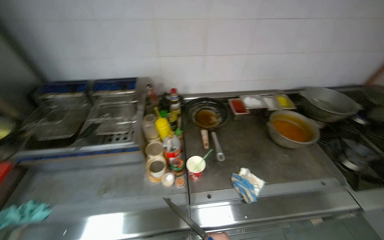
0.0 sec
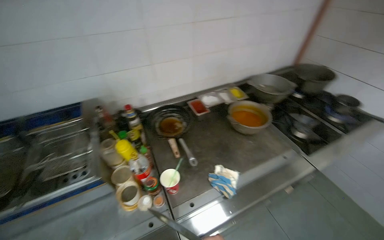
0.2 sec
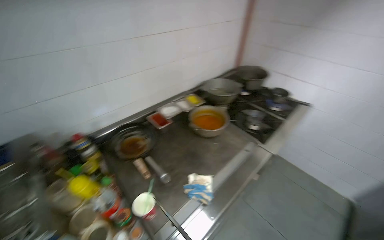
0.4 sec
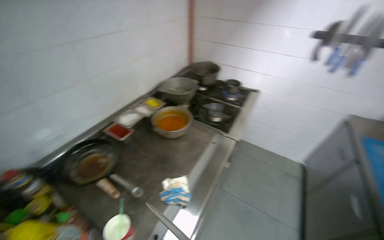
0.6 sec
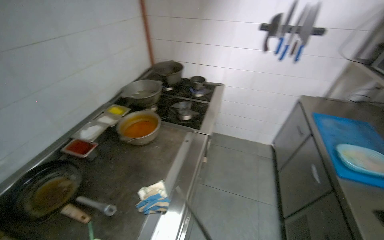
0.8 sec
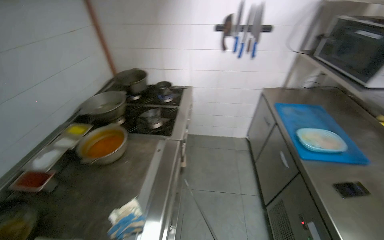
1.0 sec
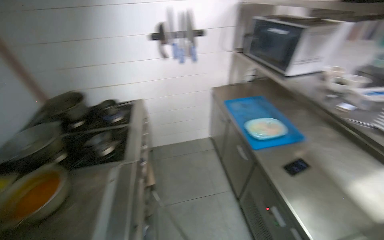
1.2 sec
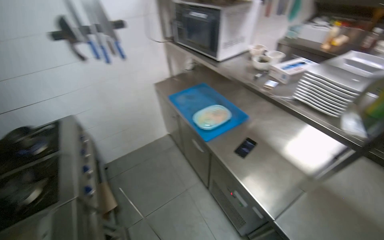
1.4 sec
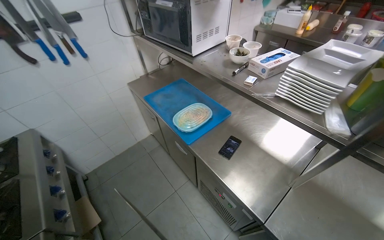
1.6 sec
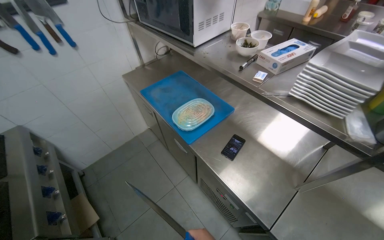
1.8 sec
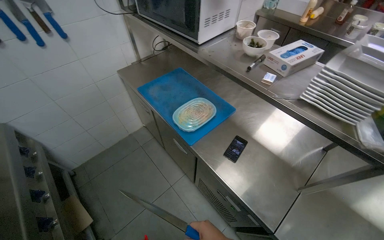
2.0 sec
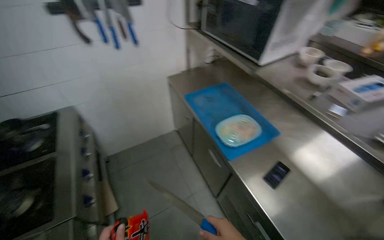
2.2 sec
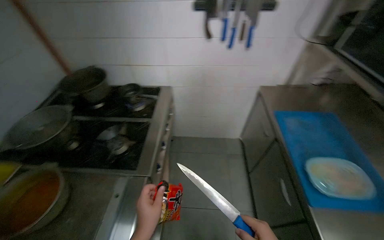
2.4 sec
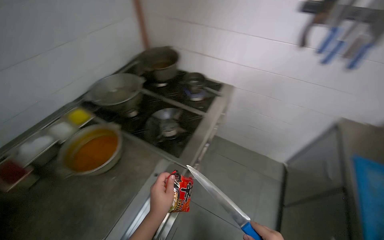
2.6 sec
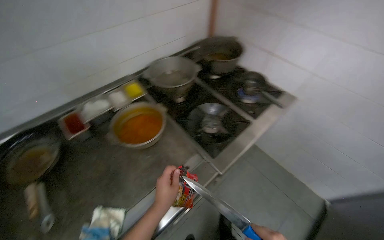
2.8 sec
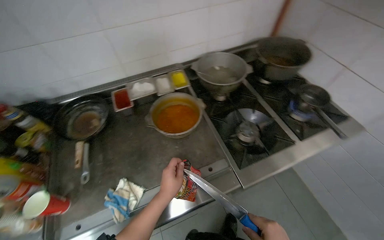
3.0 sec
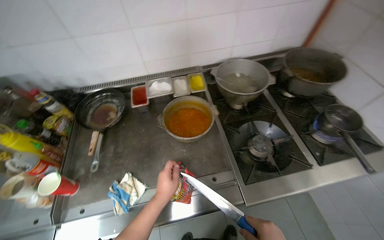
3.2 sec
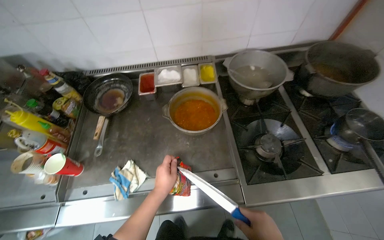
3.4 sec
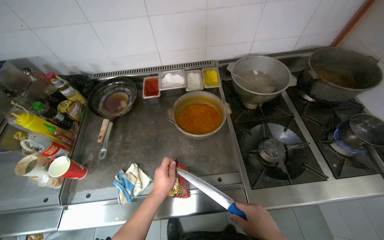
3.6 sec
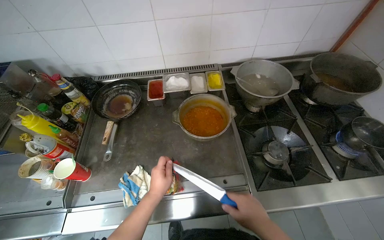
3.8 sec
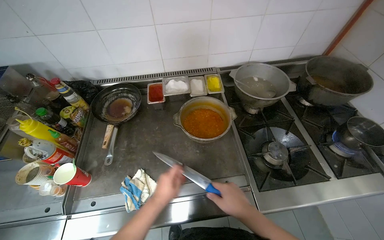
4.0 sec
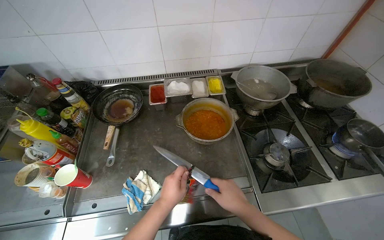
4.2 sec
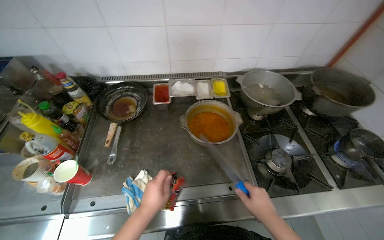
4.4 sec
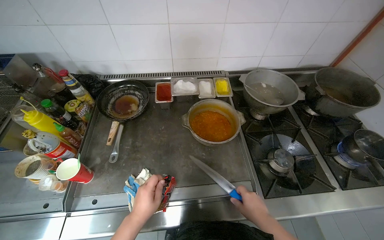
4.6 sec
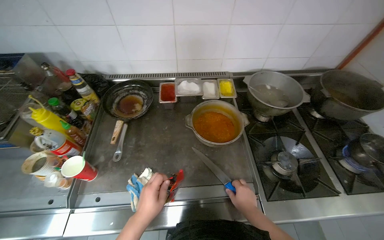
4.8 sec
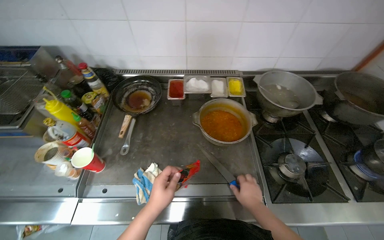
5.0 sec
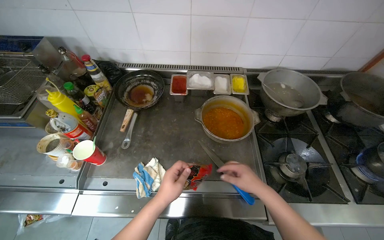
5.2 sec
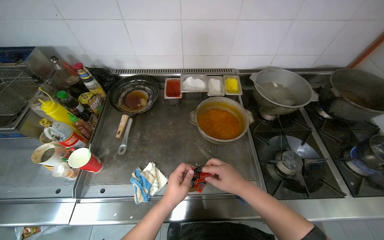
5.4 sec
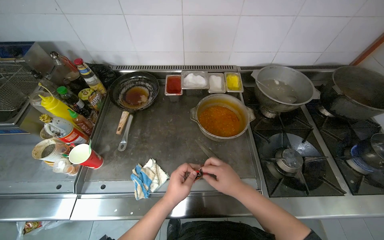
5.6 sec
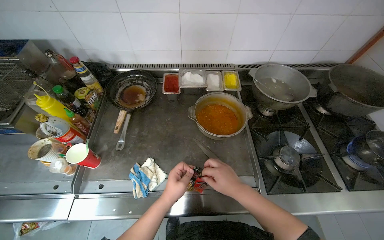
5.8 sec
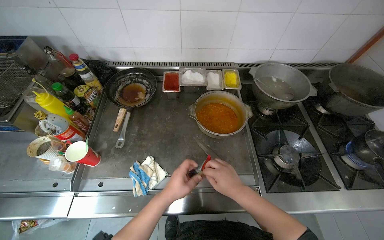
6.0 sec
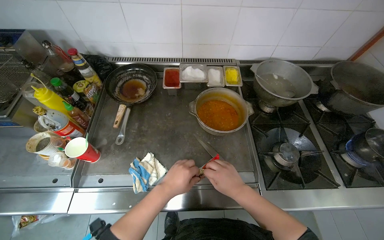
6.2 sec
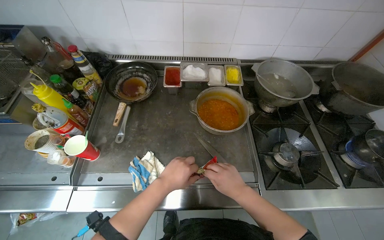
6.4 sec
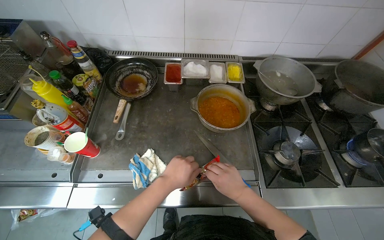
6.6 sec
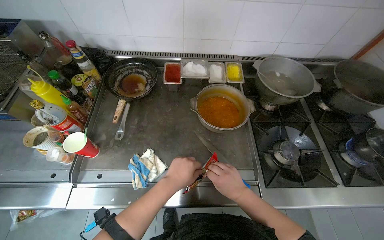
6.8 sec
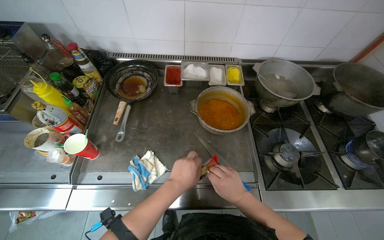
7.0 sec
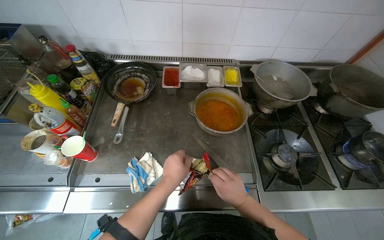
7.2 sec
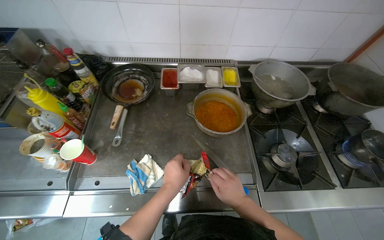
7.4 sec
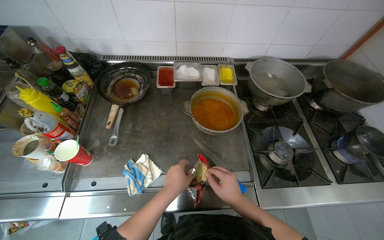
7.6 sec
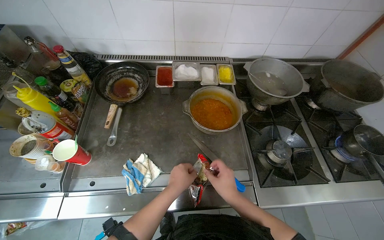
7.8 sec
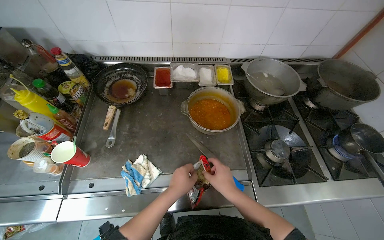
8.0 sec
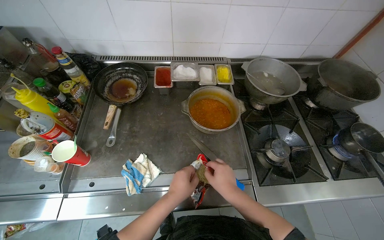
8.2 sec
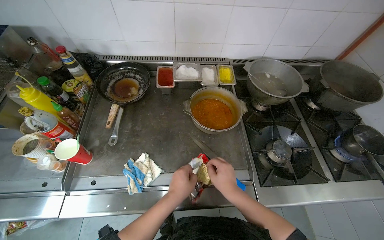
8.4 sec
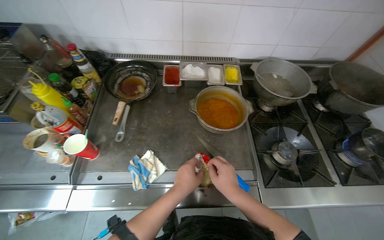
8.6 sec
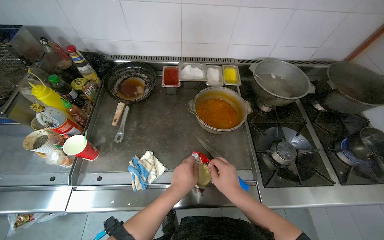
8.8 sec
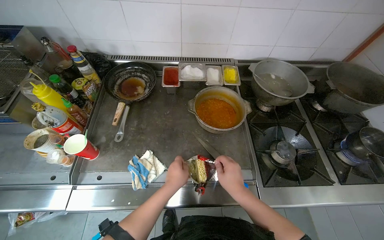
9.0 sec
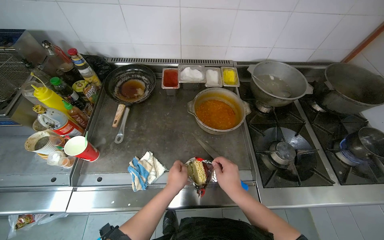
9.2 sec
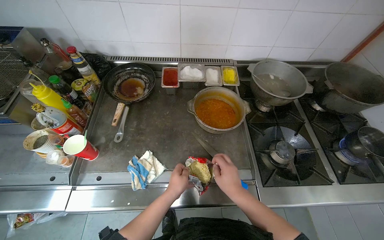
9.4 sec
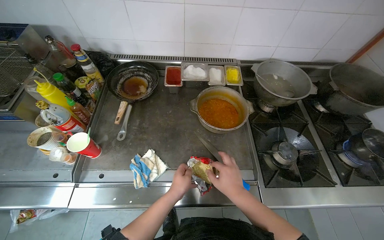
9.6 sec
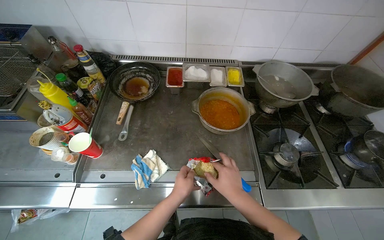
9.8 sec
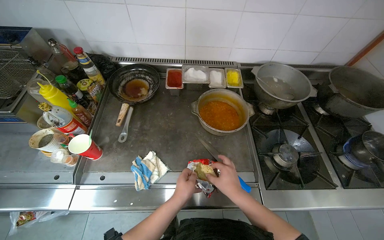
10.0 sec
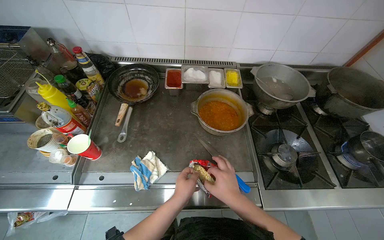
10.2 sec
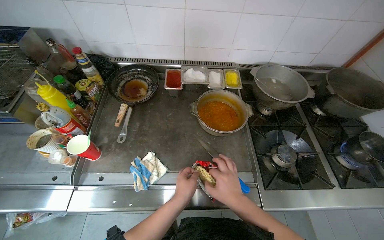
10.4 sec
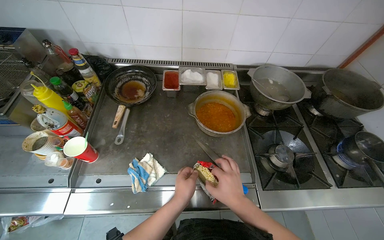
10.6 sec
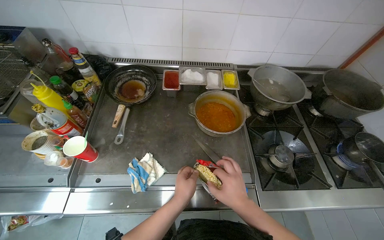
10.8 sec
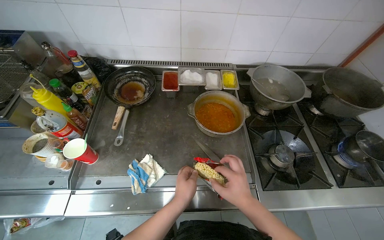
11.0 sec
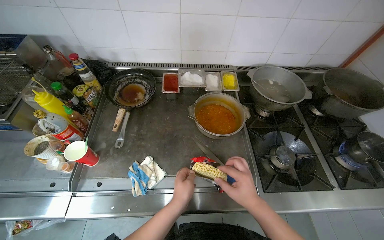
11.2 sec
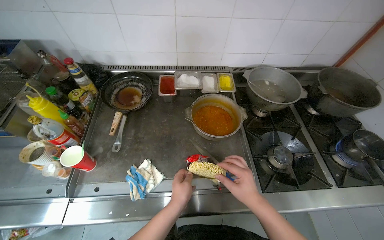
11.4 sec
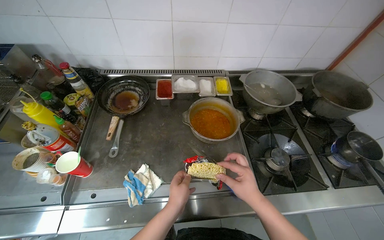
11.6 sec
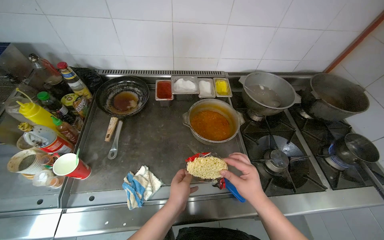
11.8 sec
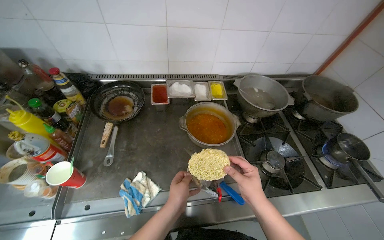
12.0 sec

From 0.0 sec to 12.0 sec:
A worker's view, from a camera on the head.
Job: cooking food.
The whole recording: Preparing instant noodles. The worker sets up a pot on the stove, adds instant noodles, and seasons them.
From 0.0 sec to 1.6 sec: The head travels some 60 cm. The wearer's head swings approximately 125 degrees to the right.
From 1.6 sec to 3.0 sec: The camera is carried approximately 60 cm. The wearer looks some 105 degrees further to the left.
From 4.4 sec to 6.0 sec: The right hand shifts roughly 10 cm to the left.
From 6.0 sec to 12.0 sec: The hands work in one place, with small movements.

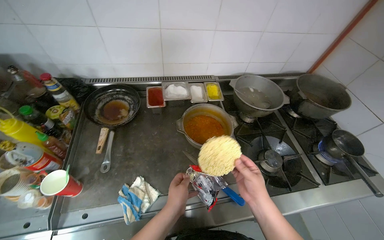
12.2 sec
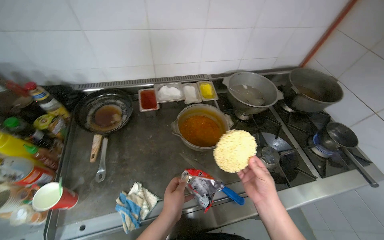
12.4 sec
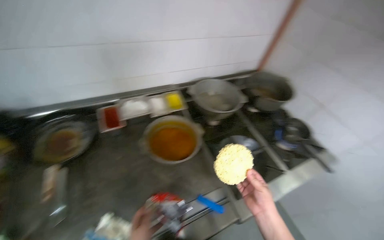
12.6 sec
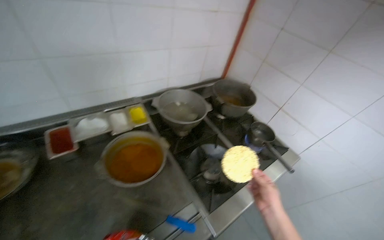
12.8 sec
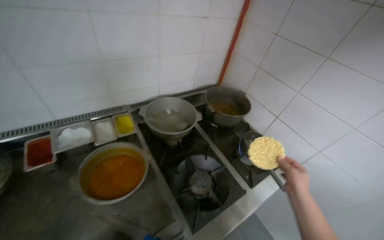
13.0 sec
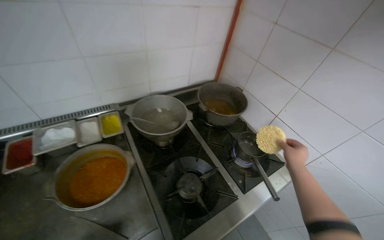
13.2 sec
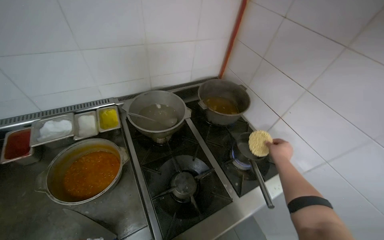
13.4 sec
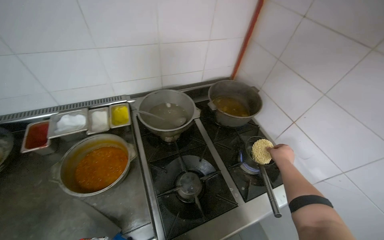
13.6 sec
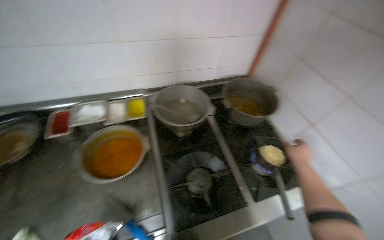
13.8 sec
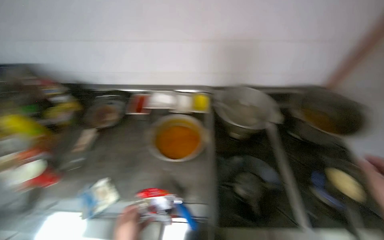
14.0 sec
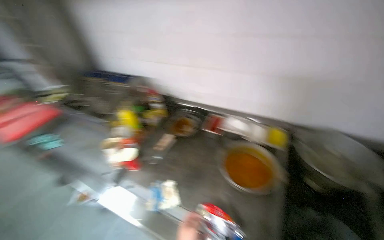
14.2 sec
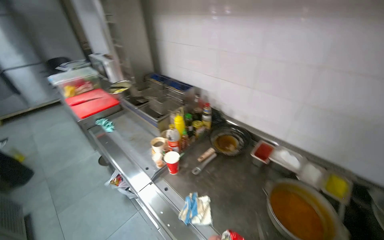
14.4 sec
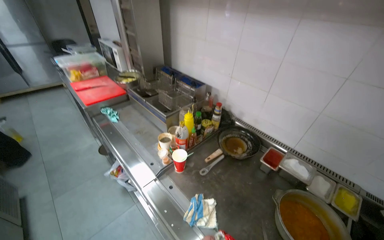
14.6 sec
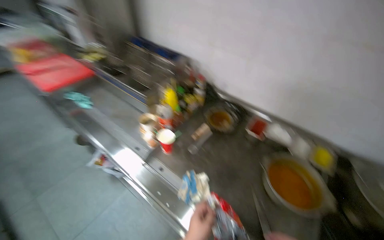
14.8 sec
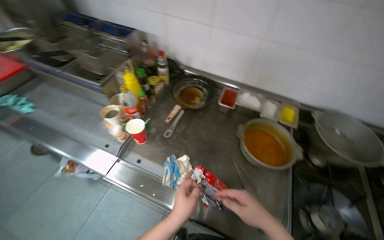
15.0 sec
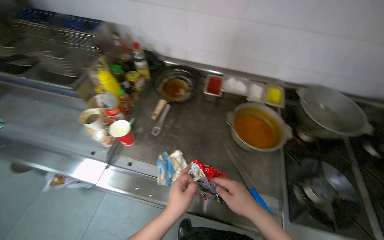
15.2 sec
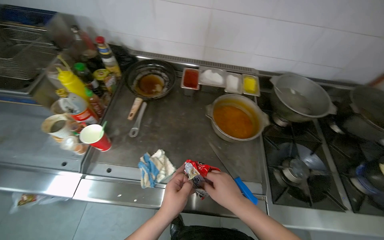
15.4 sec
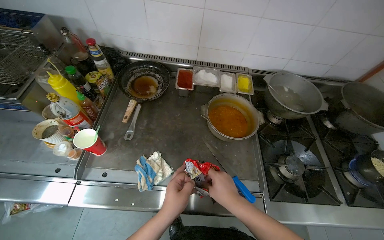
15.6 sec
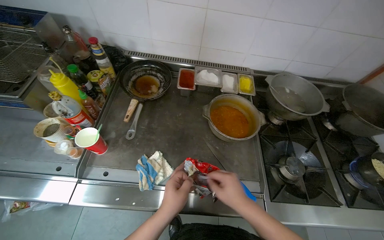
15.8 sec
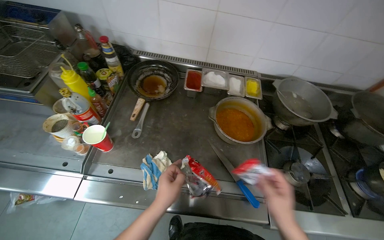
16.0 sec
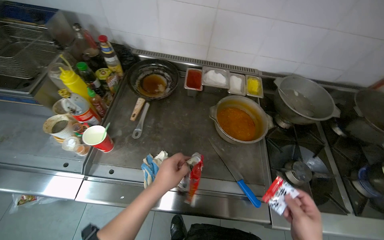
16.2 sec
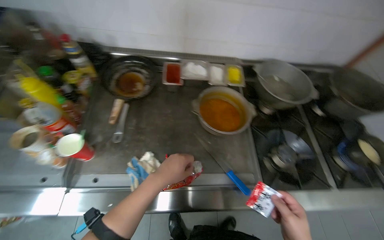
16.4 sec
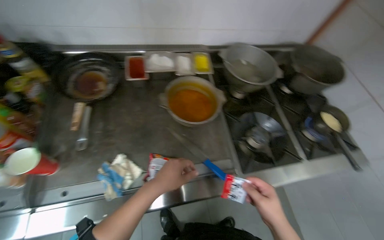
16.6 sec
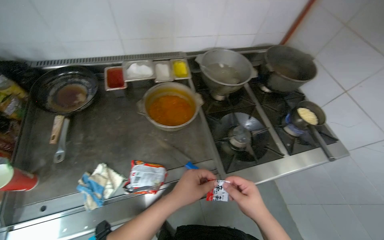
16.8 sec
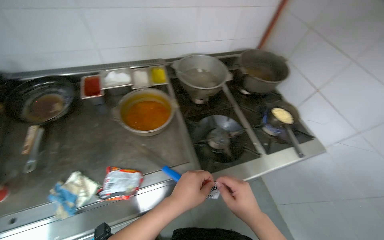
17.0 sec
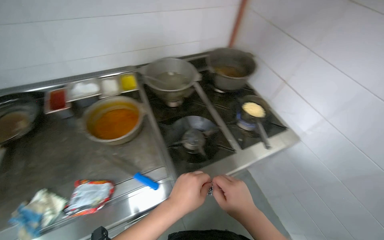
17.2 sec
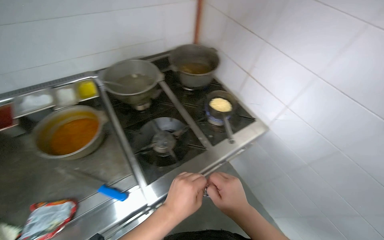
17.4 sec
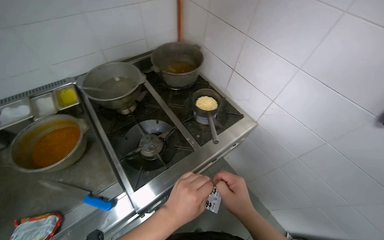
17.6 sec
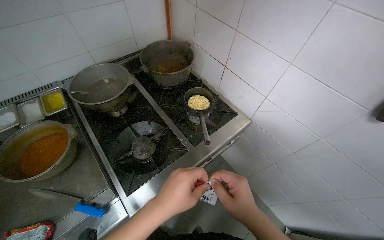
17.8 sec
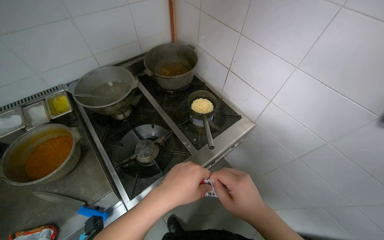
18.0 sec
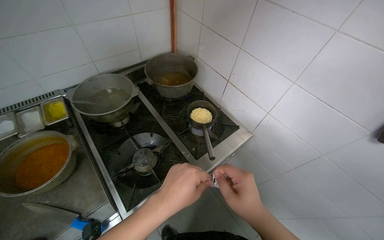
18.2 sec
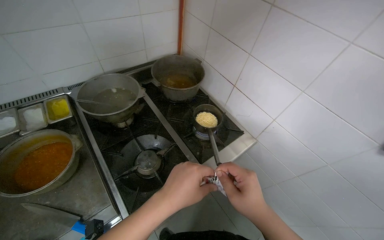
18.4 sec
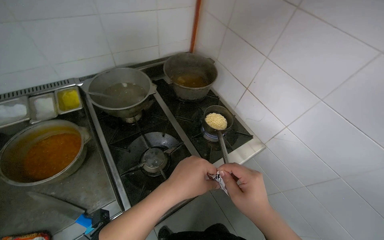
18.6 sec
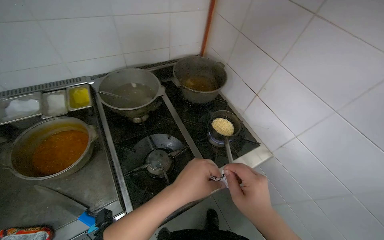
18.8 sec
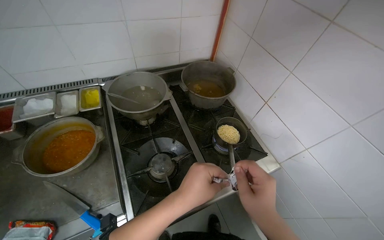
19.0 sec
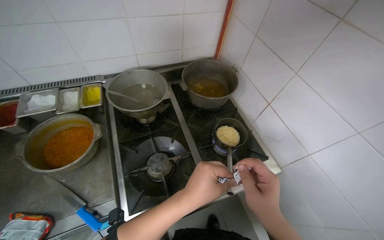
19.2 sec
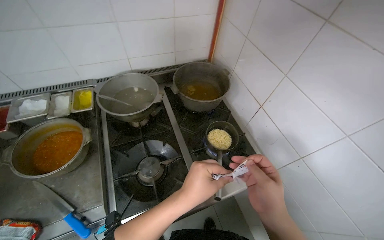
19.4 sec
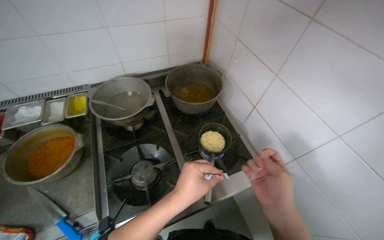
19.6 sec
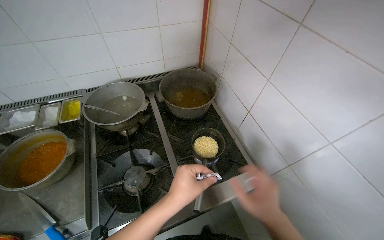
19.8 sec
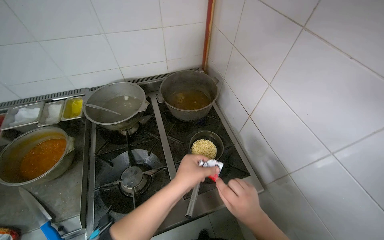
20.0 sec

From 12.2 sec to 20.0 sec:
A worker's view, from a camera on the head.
Job: cooking food.
The whole recording: Preparing instant noodles. The worker sets up a pot on the stove, adds instant noodles, and seasons them.
From 12.2 sec to 13.8 sec: The wearer moves about 40 cm.
From 13.8 sec to 15.4 sec: The head travels about 40 cm. The head rotates approximately 25 degrees to the left.
From 15.4 sec to 16.8 sec: The wearer looks roughly 20 degrees further to the right.
From 16.8 sec to 18.4 sec: The wearer moves about 40 cm. The wearer looks some 20 degrees further to the right.
From 18.4 sec to 20.0 sec: The wearer looks approximately 20 degrees further to the left. Both hands move farther from the camera, approximately 15 cm.
